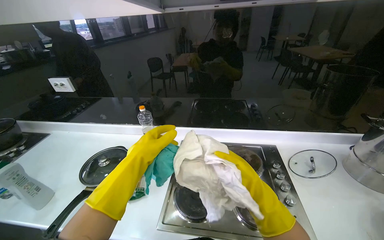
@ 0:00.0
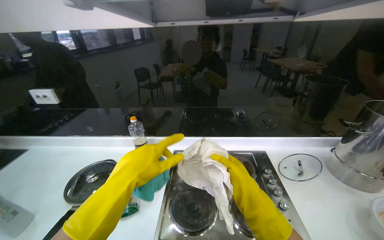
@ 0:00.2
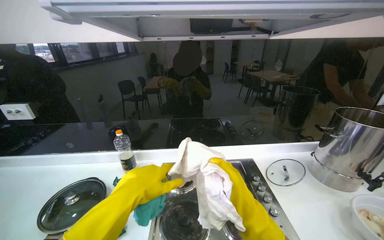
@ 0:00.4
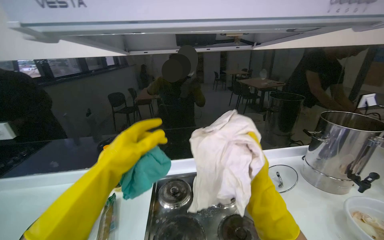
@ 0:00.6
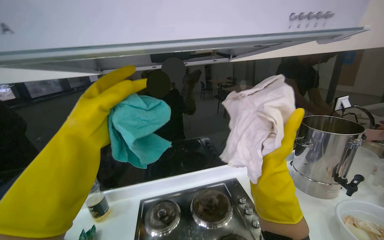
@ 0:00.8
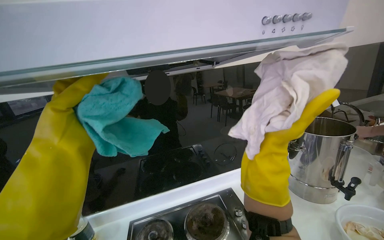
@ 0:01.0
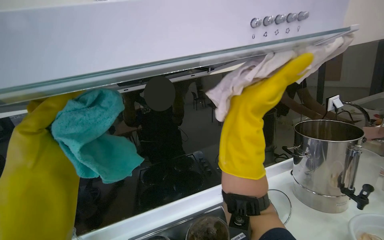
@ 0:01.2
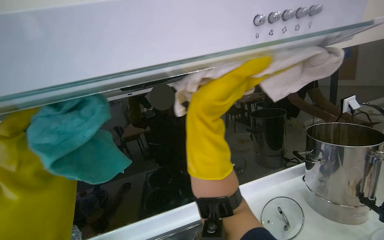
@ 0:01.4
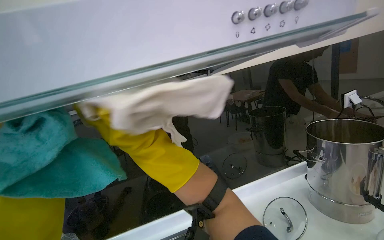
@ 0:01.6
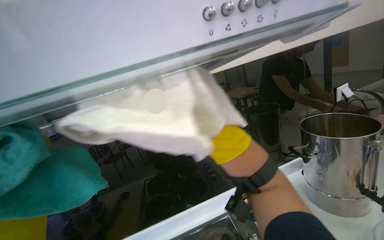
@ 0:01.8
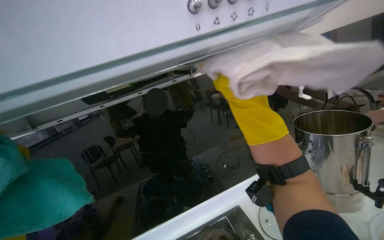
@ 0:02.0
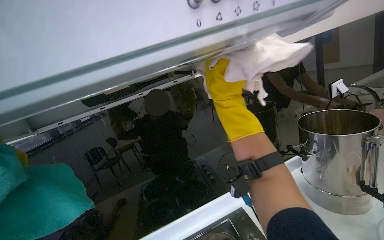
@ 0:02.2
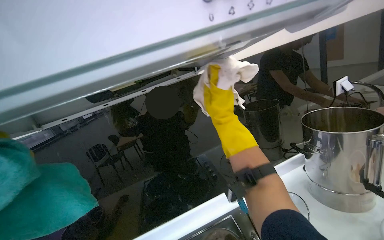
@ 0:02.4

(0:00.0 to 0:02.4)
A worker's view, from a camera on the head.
Job: cleaning kitchen.
The whole recording: Wiping kitchen backsplash and hood. The worker wipes the kitchen backsplash and the glass part of the range hood with cloths.
0:00.0 - 0:01.2: The head rotates about 25 degrees to the right. The view tips upward by about 20 degrees. The right hand moves up the picture, approximately 40 cm.
0:01.2 - 0:02.4: The right hand moves left and right over roughly 35 cm, changing direction 2 times.

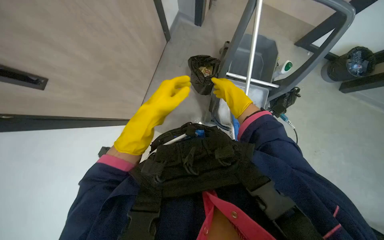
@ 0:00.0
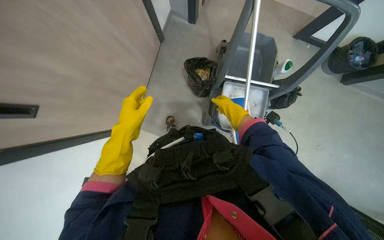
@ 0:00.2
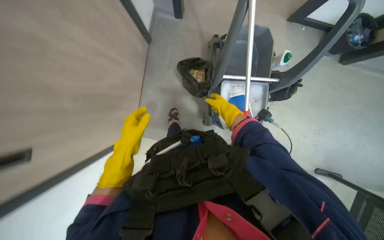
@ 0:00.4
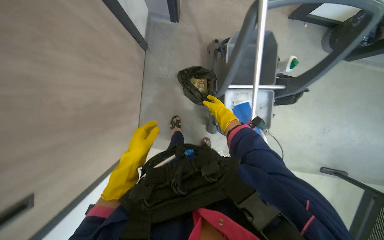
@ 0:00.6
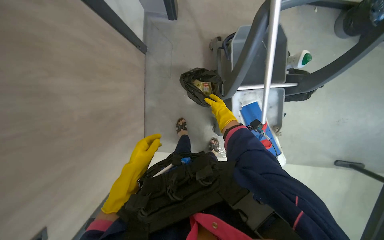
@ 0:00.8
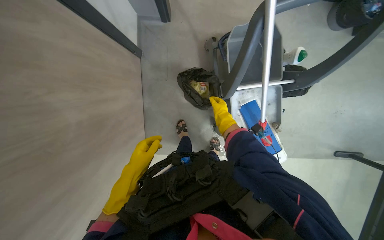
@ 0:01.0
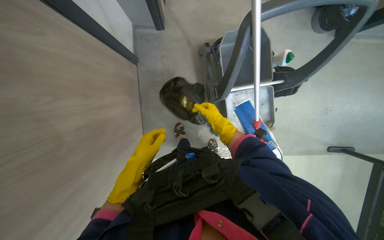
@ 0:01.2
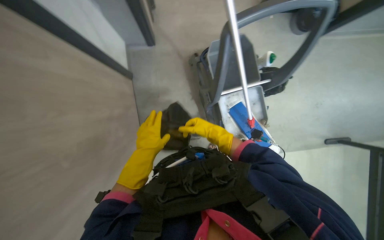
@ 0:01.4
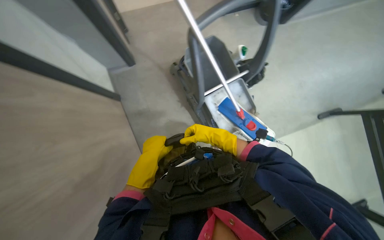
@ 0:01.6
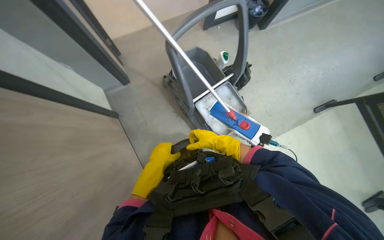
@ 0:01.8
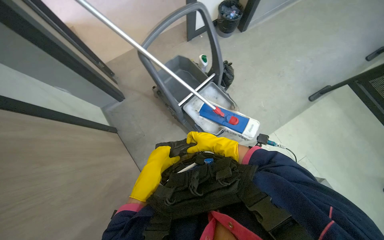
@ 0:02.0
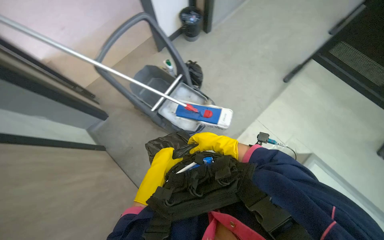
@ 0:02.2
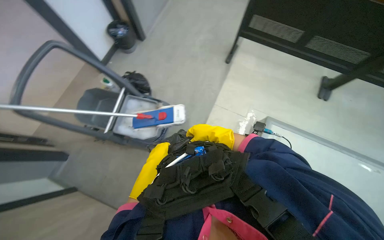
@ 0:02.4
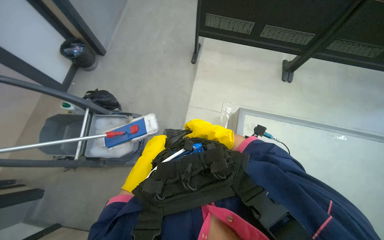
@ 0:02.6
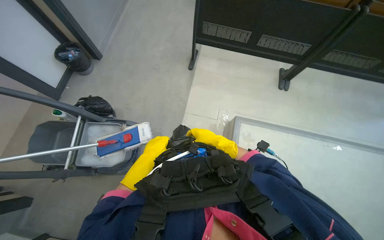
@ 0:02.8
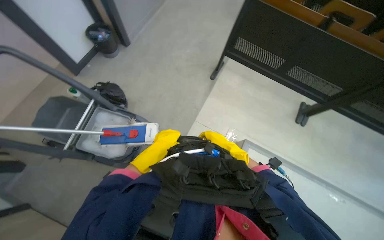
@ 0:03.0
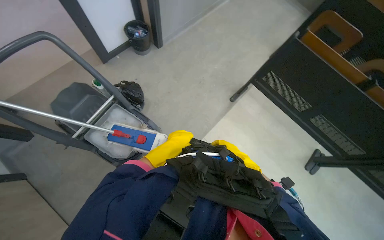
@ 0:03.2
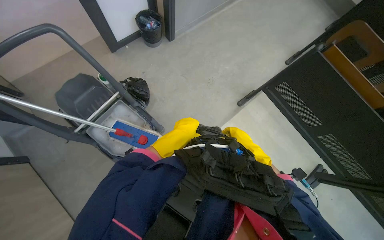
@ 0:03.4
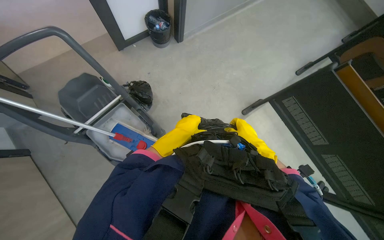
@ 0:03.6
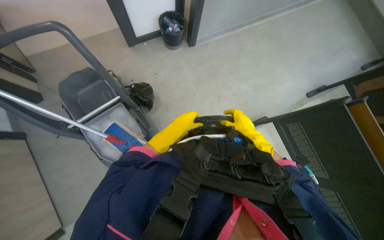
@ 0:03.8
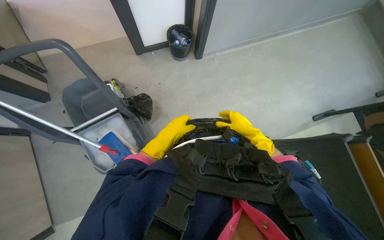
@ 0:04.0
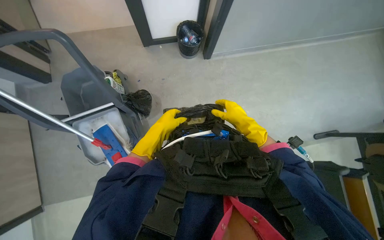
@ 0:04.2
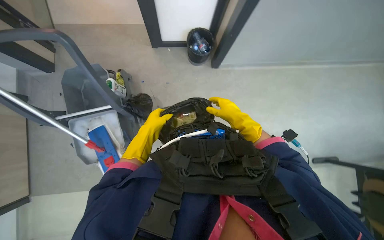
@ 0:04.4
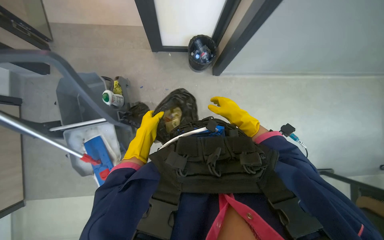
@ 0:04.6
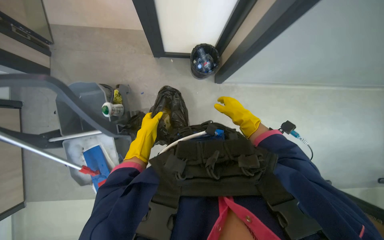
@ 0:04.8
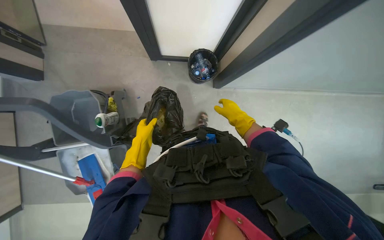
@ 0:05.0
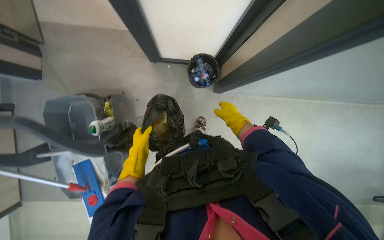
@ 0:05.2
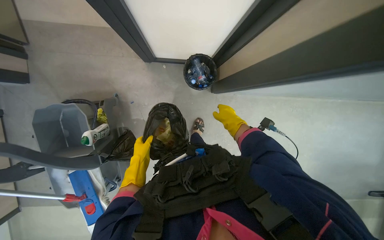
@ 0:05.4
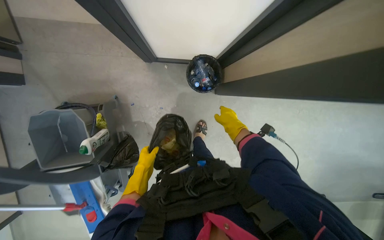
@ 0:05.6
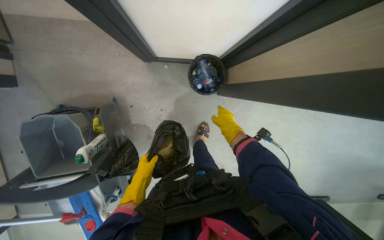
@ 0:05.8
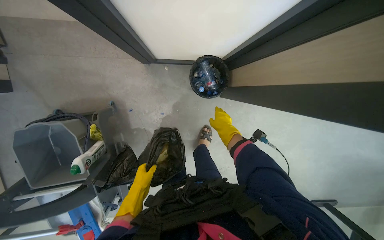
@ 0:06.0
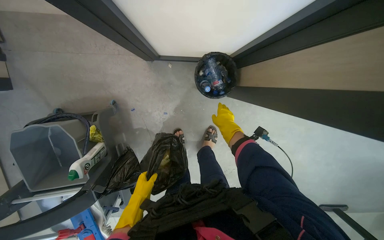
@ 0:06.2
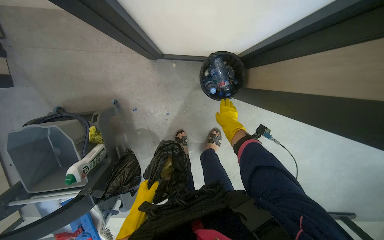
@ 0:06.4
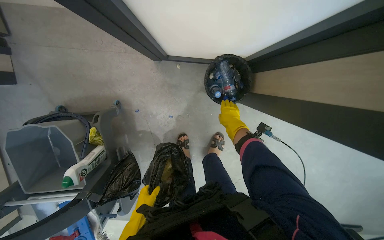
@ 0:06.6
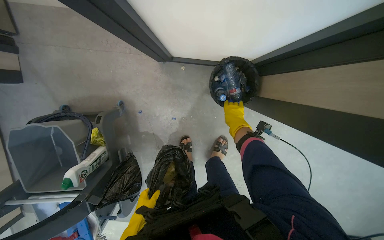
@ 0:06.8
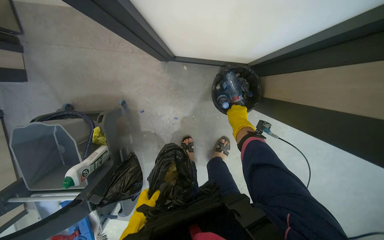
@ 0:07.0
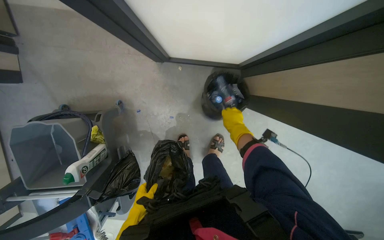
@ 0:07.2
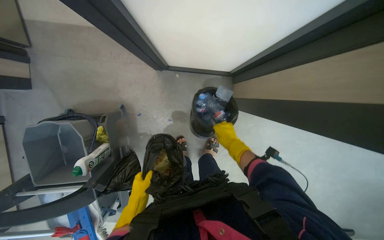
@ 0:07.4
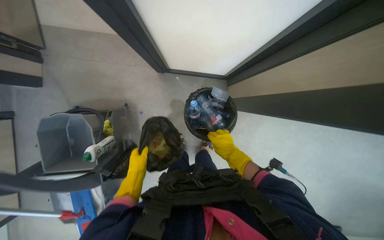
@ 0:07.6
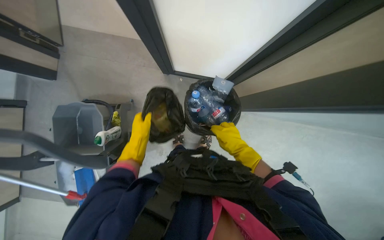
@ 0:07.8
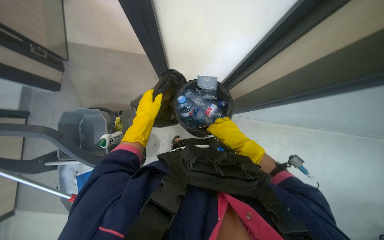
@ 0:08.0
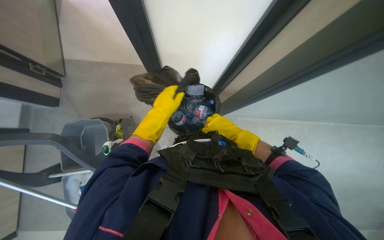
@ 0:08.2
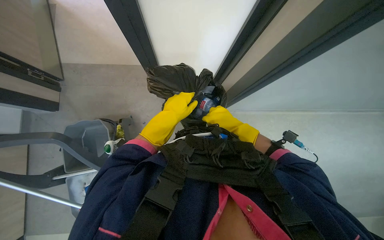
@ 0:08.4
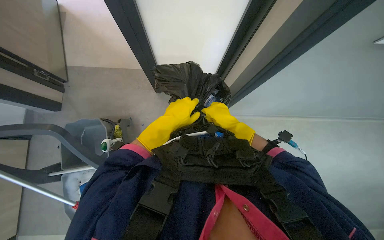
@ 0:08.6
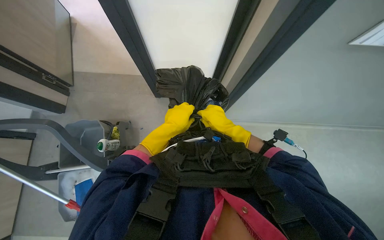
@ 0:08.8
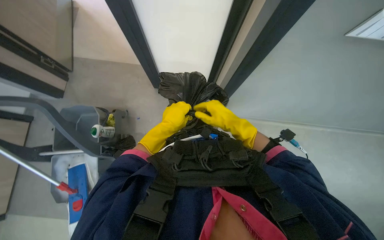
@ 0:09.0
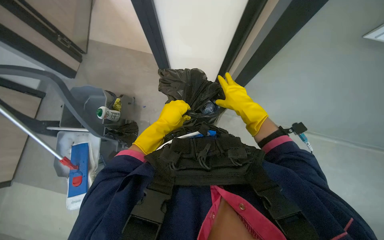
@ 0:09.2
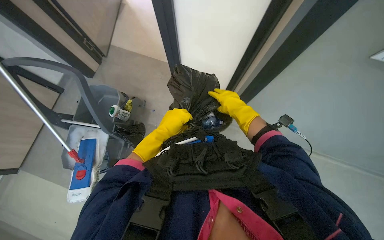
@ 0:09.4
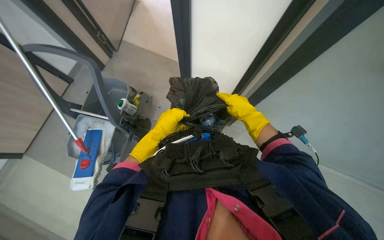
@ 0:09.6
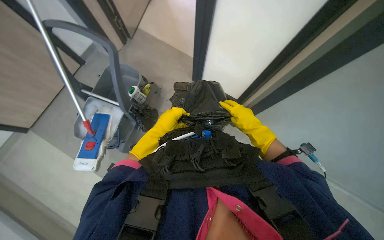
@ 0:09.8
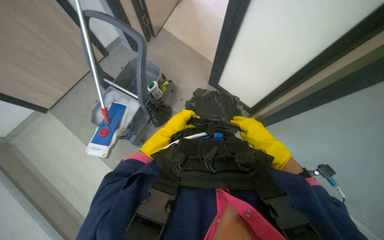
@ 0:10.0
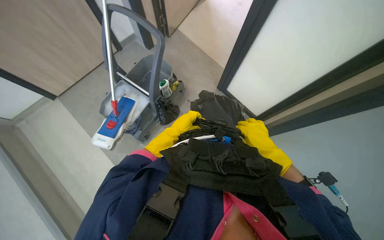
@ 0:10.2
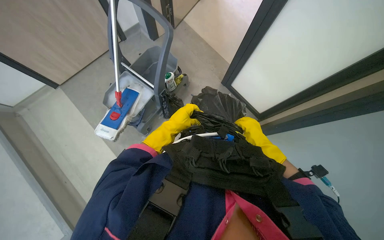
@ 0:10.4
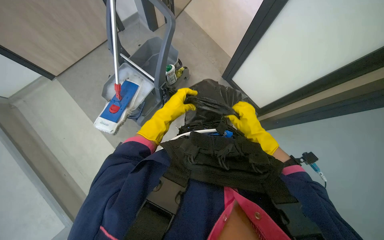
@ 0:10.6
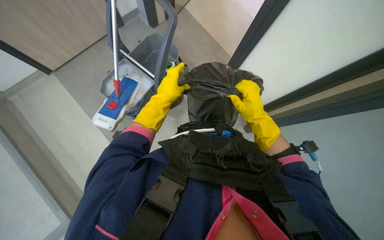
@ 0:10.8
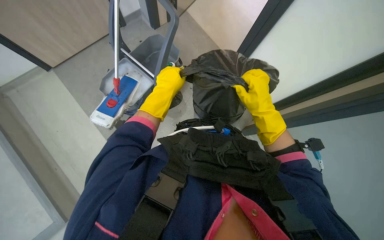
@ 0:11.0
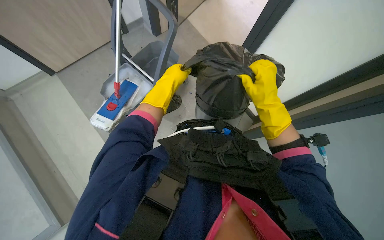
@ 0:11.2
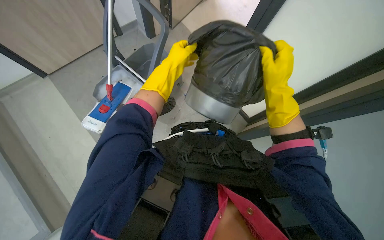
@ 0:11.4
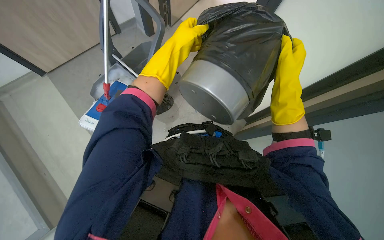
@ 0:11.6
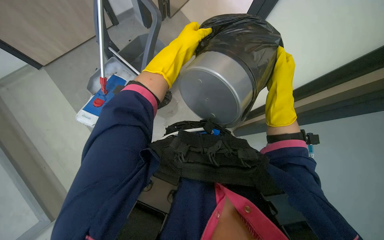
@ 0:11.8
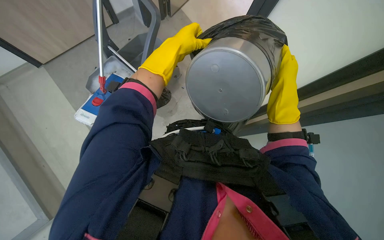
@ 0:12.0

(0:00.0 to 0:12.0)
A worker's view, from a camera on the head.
Job: managing trash.
The whole recording: Emptying trash from bin. The worker removes a trash bag from a bin and ties it.
0:00.0 - 0:01.6: The scene rotates counterclockwise by some 40 degrees.
0:01.6 - 0:03.0: The head travels approximately 60 cm. The head turns to the right by roughly 45 degrees. The view tilts approximately 15 degrees upward.
0:03.0 - 0:04.4: The head travels some 70 cm. The head rotates approximately 60 degrees to the left.
0:04.4 - 0:06.0: The wearer moves some 60 cm.
0:06.0 - 0:07.6: The right hand heads down the picture, covering about 10 cm.
0:07.6 - 0:09.0: The view tips upward by about 15 degrees. The left hand travels nearer to the camera and to the right by roughly 35 cm; the right hand shifts about 35 cm nearer to the camera.
0:09.0 - 0:10.4: The head rotates approximately 45 degrees to the left.
0:10.4 - 0:12.0: The right hand heads nearer to the camera and up the picture, covering approximately 20 cm. Meanwhile the left hand shifts about 25 cm up the picture and nearer to the camera.

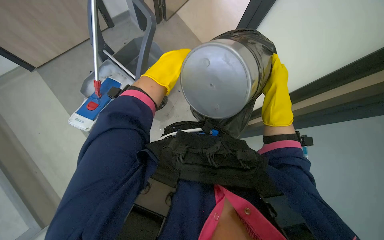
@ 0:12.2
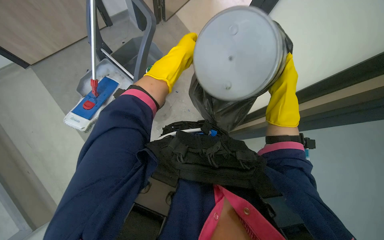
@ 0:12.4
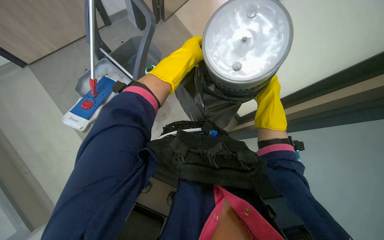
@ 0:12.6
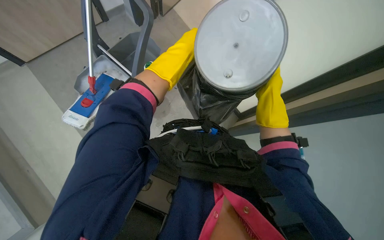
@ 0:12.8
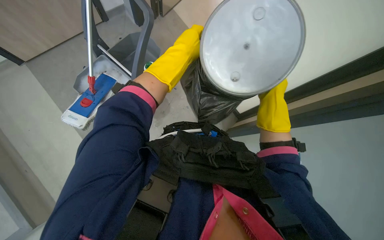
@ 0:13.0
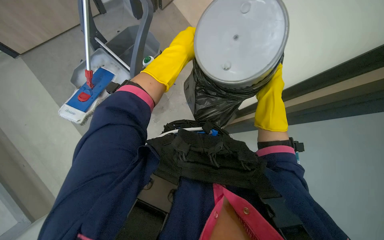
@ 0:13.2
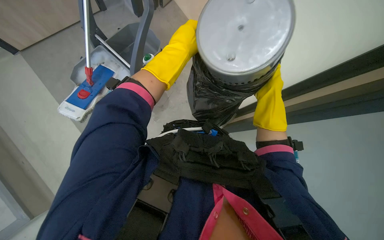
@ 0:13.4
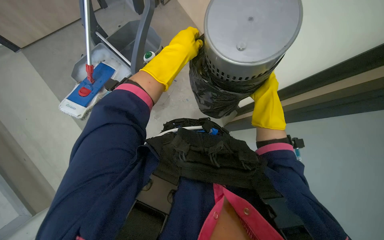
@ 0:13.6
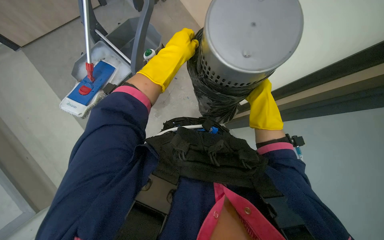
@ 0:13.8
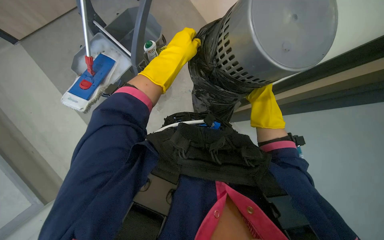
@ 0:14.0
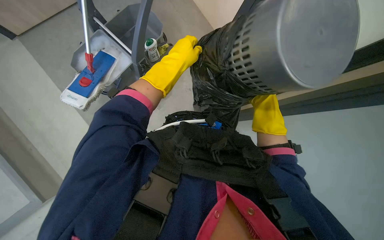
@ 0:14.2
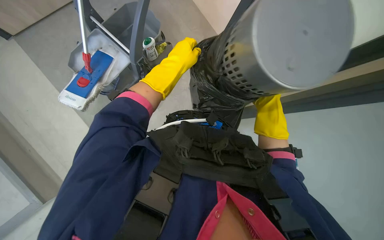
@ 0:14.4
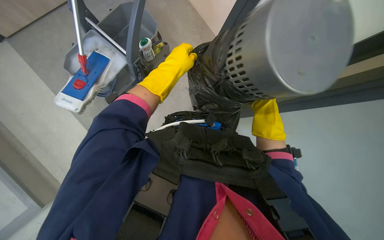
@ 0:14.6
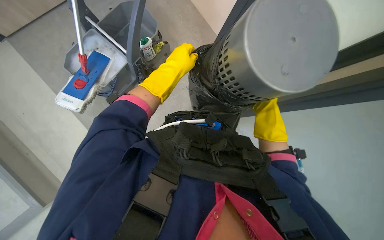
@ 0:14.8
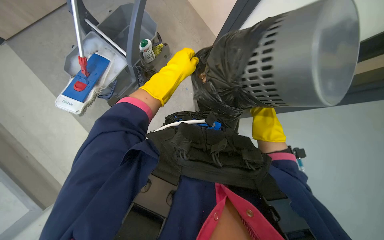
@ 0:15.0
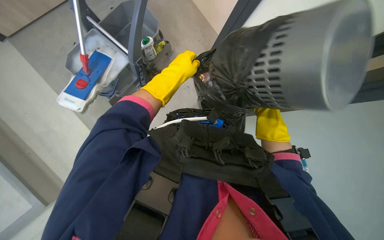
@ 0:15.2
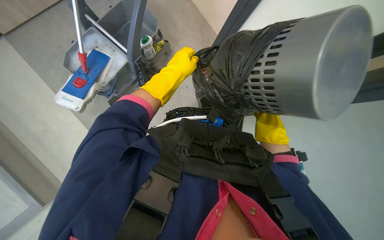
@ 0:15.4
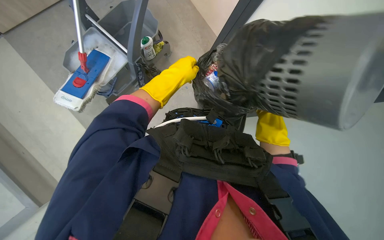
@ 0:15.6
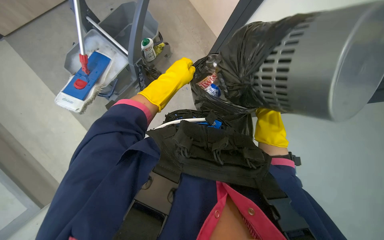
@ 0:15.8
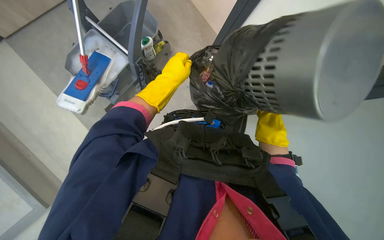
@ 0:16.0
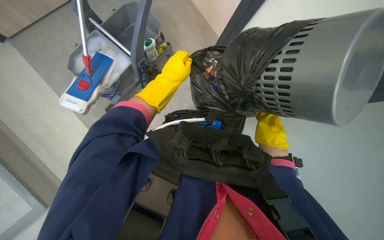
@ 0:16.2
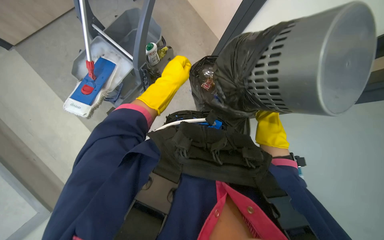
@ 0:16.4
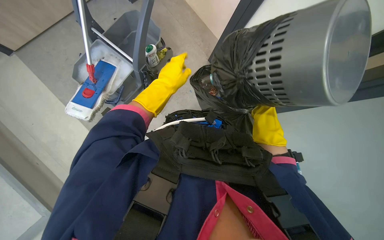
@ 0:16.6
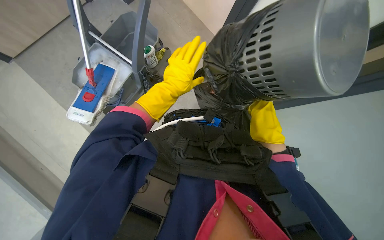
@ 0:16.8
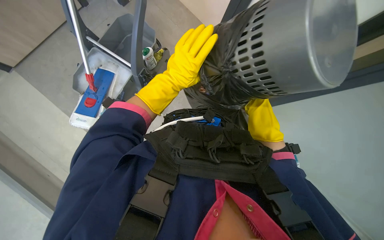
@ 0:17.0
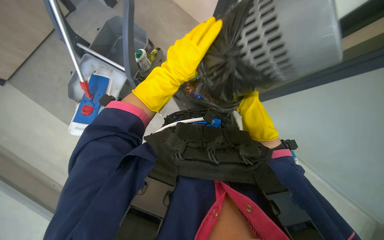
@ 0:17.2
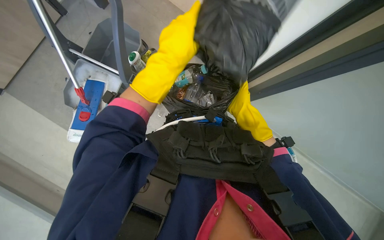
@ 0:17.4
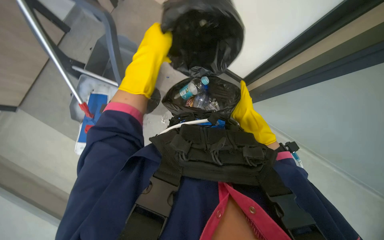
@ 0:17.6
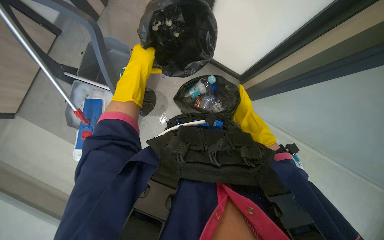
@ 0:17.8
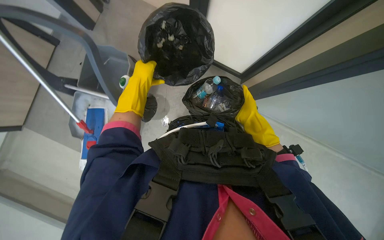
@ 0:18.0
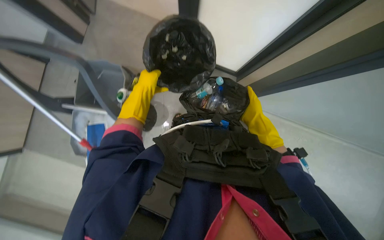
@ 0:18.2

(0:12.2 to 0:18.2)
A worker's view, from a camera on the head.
Job: managing trash.
The whole recording: Emptying trash from bin. The worker removes a trash bag from a bin and ties it.
0:12.2 - 0:13.8: The hands stay close to where they were, moving slightly.
0:13.8 - 0:15.2: The right hand moves down the picture and farther from the camera, about 15 cm.
0:15.2 - 0:16.6: The right hand swings nearer and farther, about 10 cm each way, with 2 reversals.